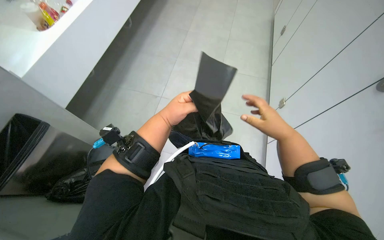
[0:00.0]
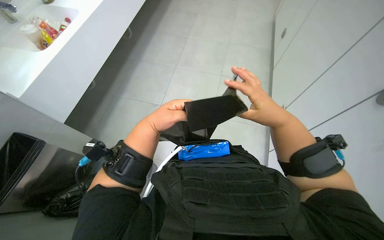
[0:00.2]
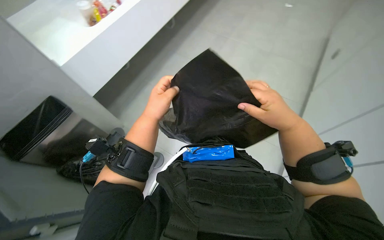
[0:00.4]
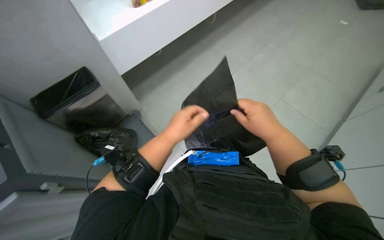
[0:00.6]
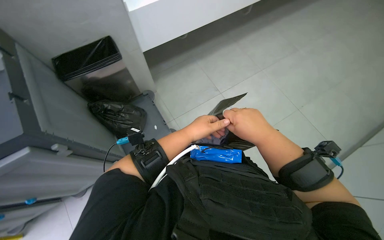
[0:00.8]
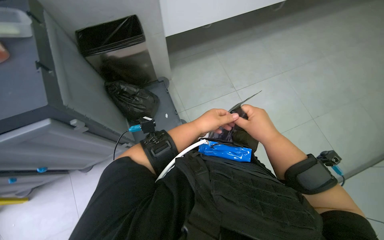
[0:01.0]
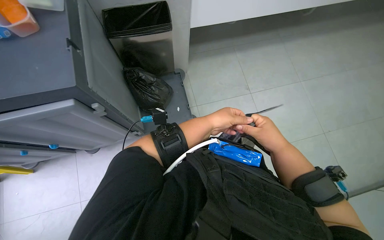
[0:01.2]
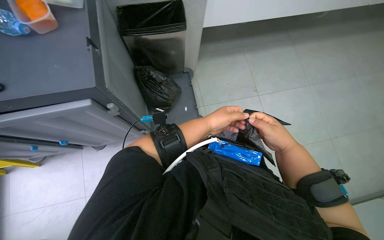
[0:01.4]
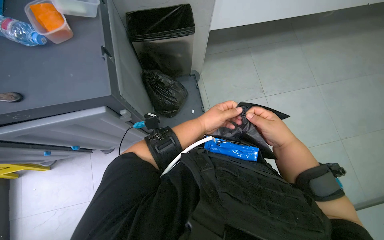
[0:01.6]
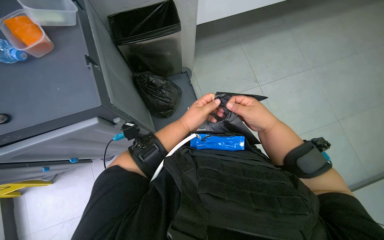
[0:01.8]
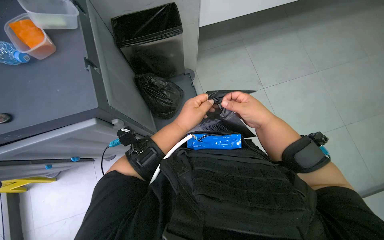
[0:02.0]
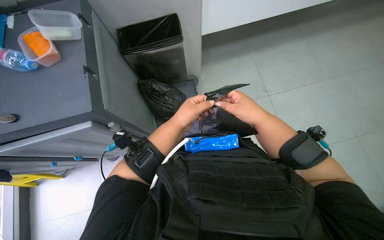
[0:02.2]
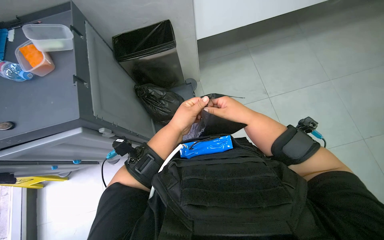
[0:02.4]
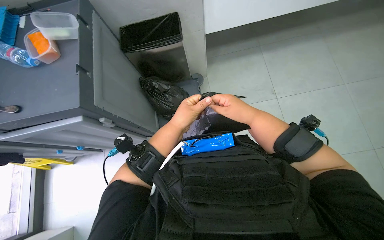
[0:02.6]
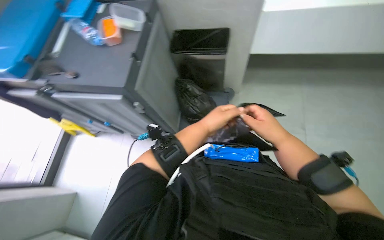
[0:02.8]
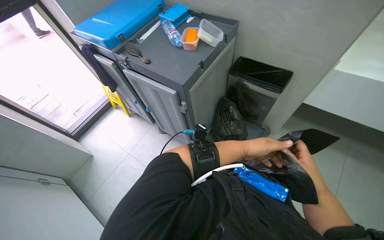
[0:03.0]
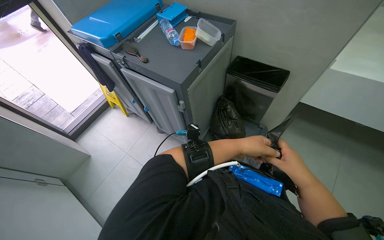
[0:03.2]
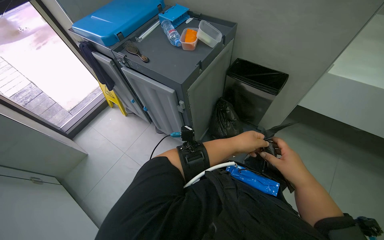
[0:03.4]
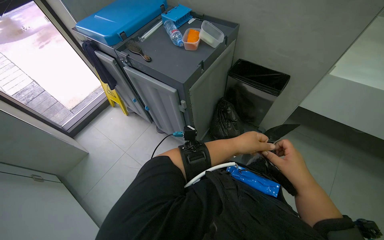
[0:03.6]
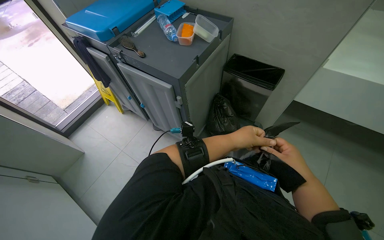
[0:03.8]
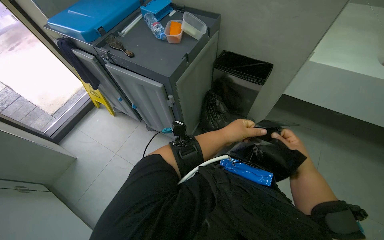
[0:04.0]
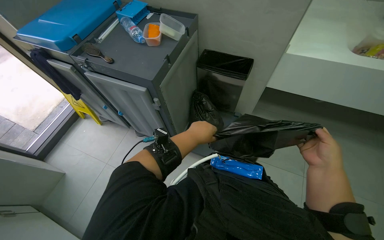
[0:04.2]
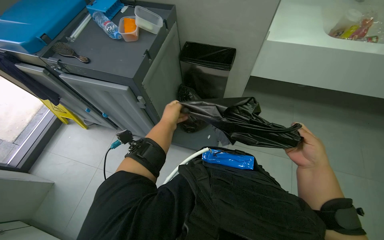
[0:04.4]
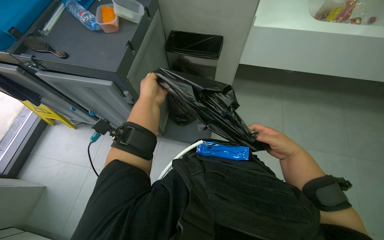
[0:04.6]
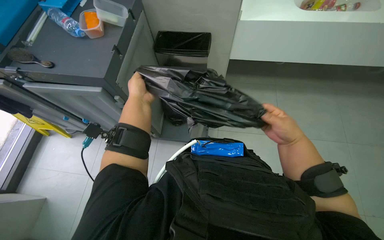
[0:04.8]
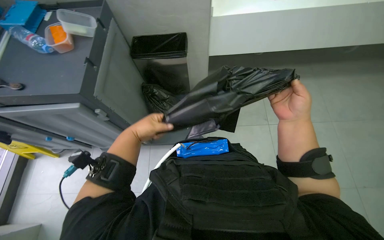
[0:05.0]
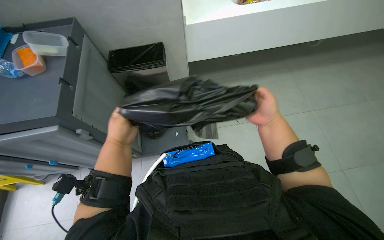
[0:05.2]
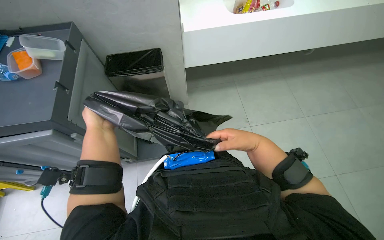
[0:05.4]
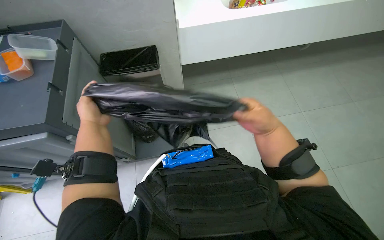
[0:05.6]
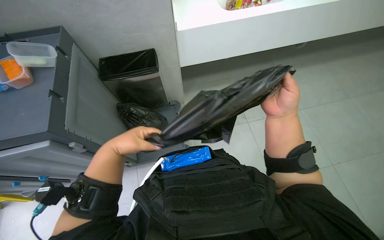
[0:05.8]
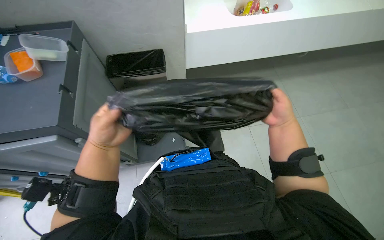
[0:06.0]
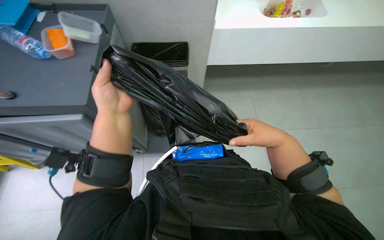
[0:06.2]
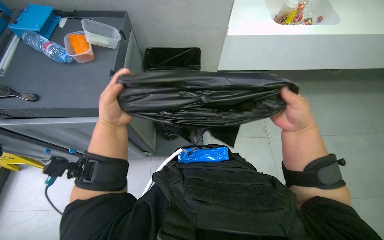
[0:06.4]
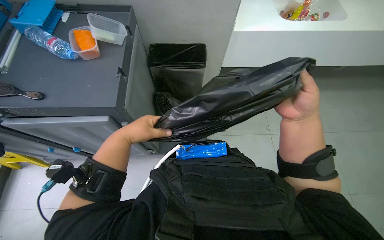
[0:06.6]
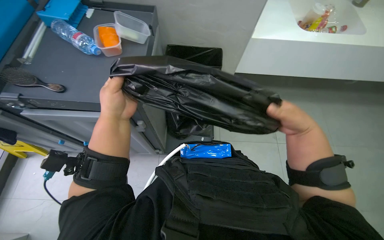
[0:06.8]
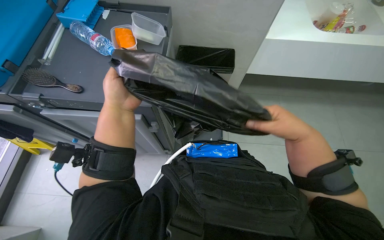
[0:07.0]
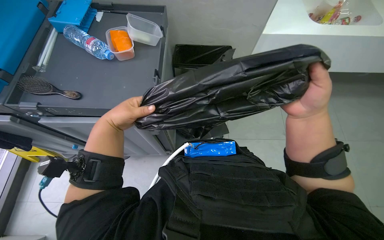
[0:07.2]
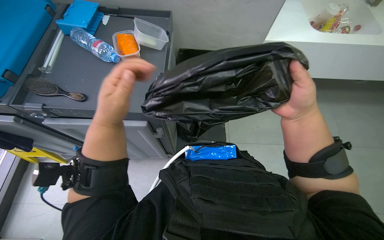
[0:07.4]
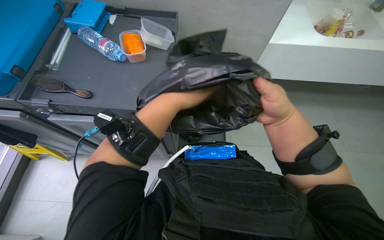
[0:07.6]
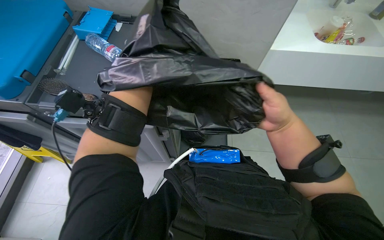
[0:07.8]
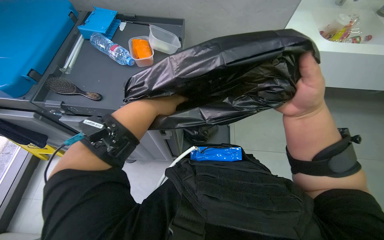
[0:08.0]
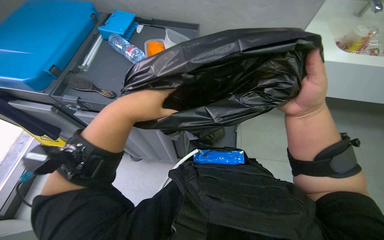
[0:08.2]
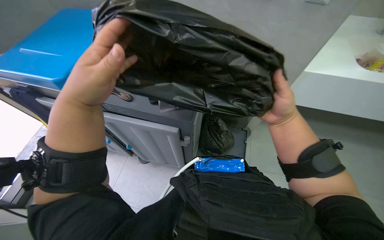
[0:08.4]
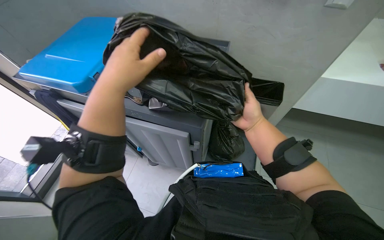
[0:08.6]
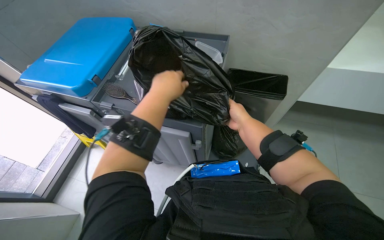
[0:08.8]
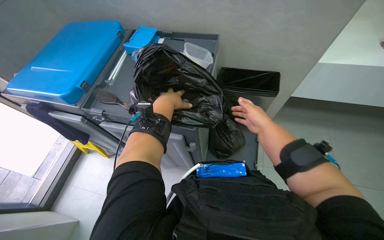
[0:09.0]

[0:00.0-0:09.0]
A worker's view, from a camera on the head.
Job: preparing cleaning supplies.
The whole recording: Preparing cleaning supplies. The worker takes out a cleaning cloth and prepares a new trash bag from the cart.
0:00.0 to 0:01.6: The head turns to the left by roughly 35 degrees.
0:01.6 to 0:03.0: The head rotates roughly 40 degrees to the left.
0:03.0 to 0:04.4: The wearer looks roughly 20 degrees further to the right. The left hand shifts roughly 15 cm to the left, while the right hand goes some 10 cm to the right.
0:04.4 to 0:06.0: The wearer looks roughly 25 degrees further to the right.
0:06.0 to 0:07.6: The head turns to the left by roughly 25 degrees. The left hand travels nearer to the camera by roughly 15 cm.
0:07.6 to 0:09.0: Both hands travel together farther from the camera, about 15 cm.

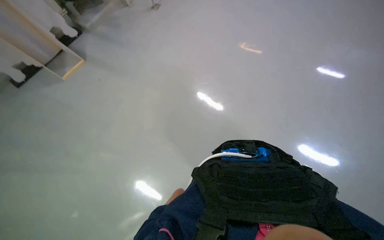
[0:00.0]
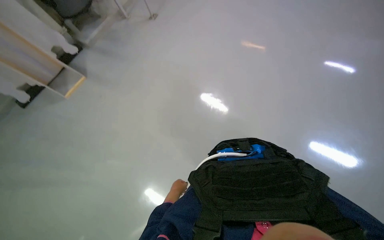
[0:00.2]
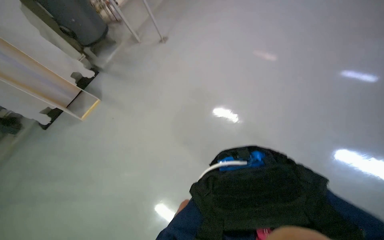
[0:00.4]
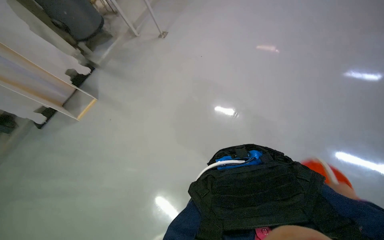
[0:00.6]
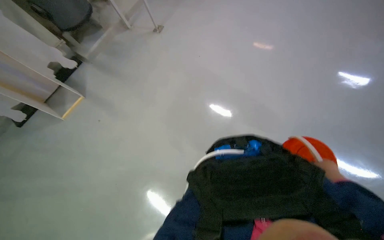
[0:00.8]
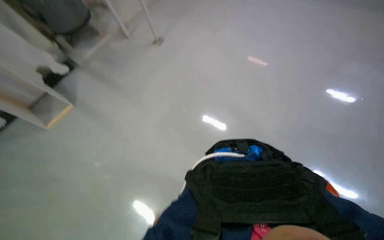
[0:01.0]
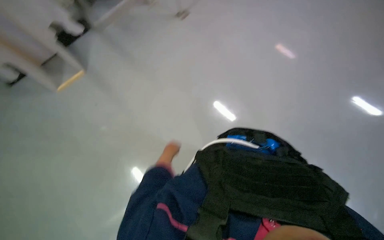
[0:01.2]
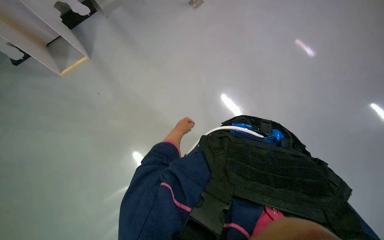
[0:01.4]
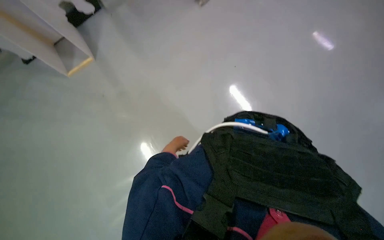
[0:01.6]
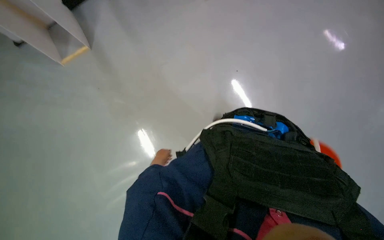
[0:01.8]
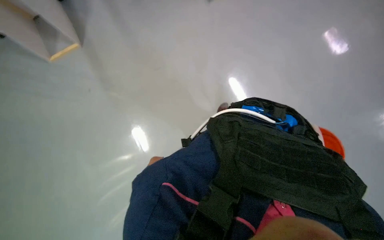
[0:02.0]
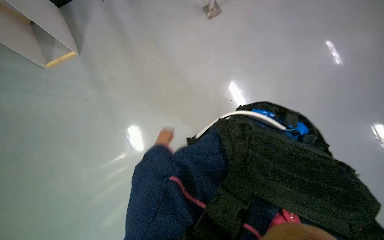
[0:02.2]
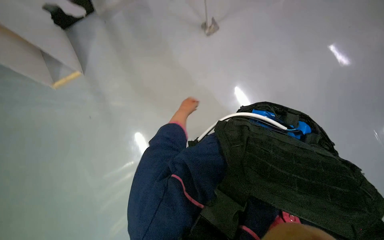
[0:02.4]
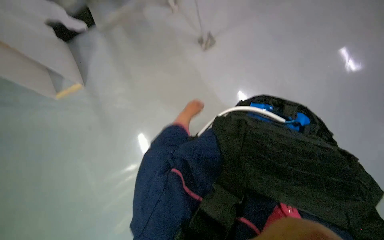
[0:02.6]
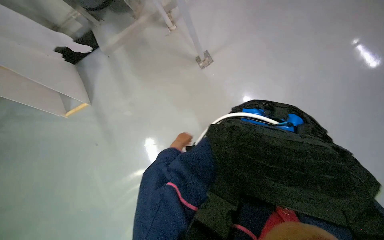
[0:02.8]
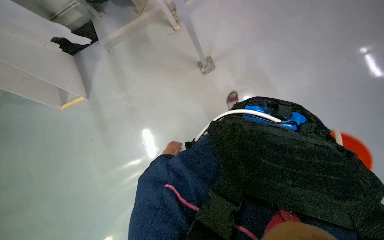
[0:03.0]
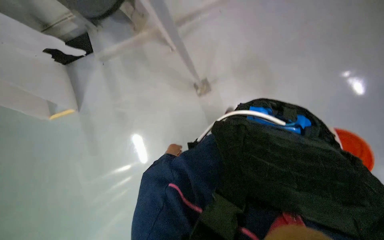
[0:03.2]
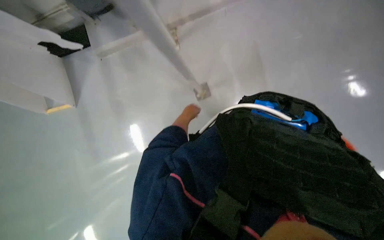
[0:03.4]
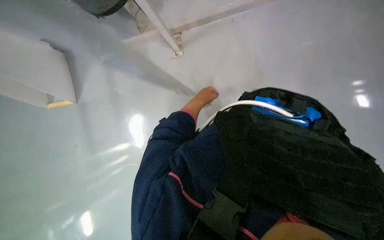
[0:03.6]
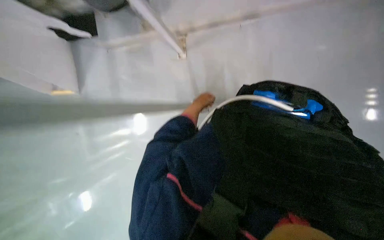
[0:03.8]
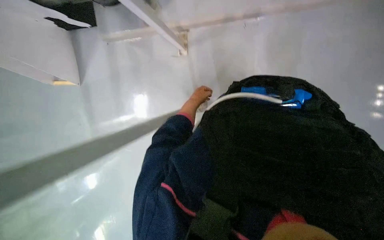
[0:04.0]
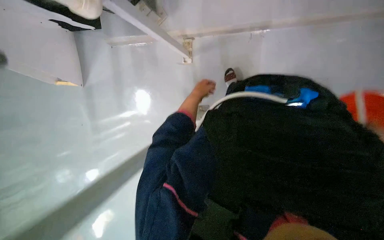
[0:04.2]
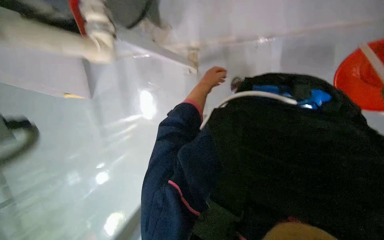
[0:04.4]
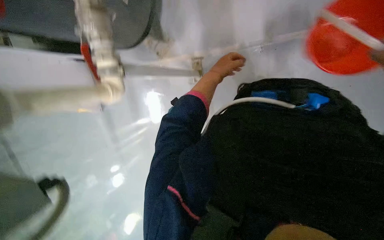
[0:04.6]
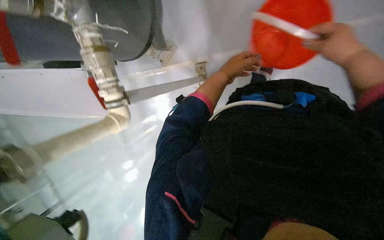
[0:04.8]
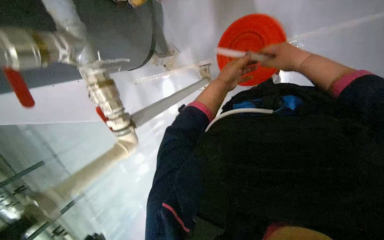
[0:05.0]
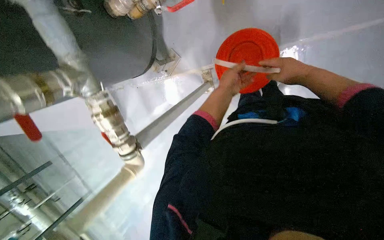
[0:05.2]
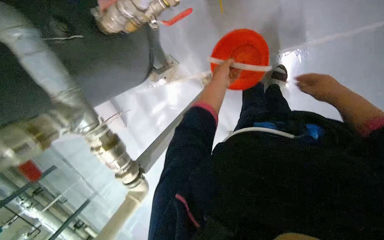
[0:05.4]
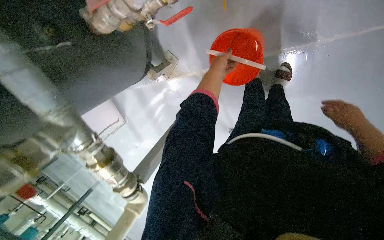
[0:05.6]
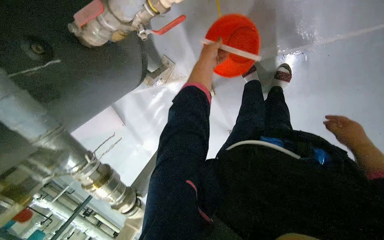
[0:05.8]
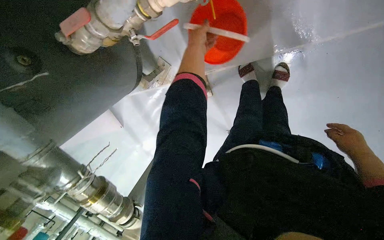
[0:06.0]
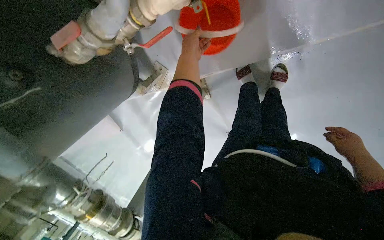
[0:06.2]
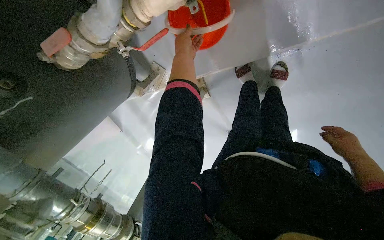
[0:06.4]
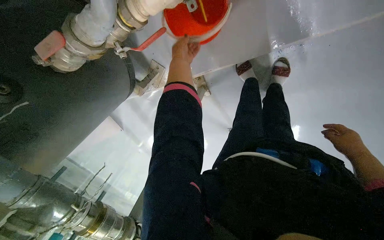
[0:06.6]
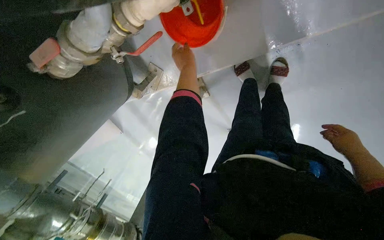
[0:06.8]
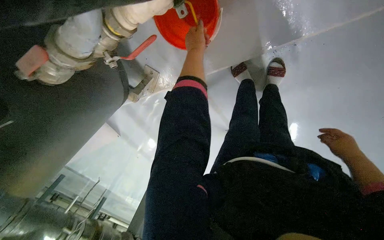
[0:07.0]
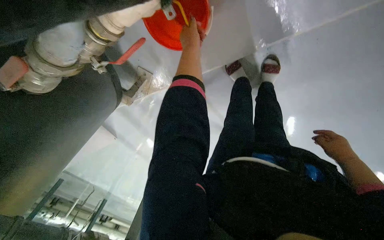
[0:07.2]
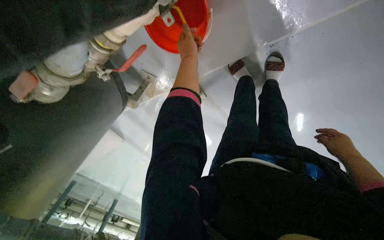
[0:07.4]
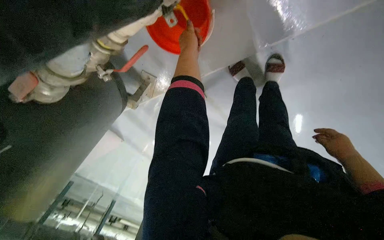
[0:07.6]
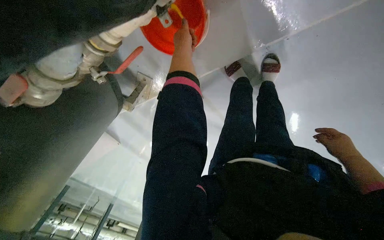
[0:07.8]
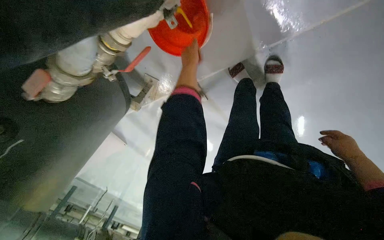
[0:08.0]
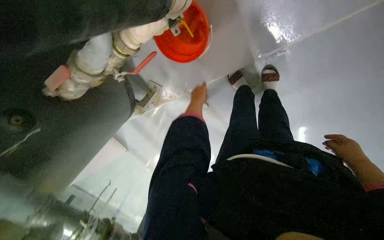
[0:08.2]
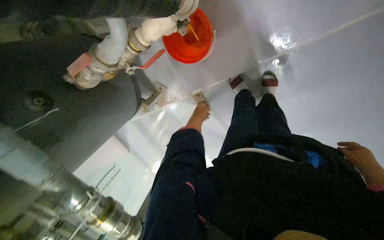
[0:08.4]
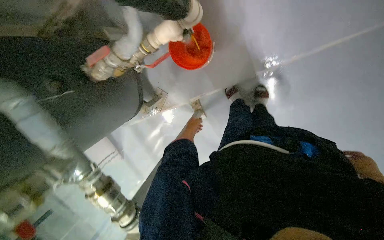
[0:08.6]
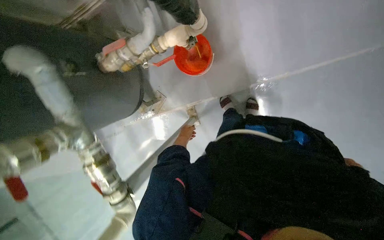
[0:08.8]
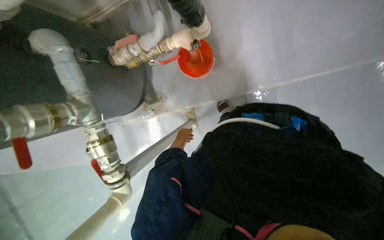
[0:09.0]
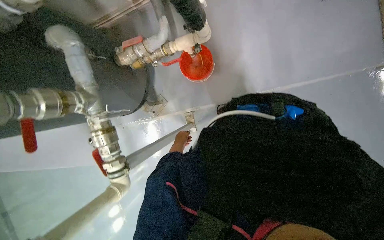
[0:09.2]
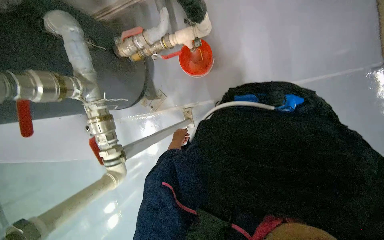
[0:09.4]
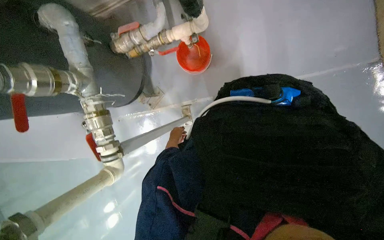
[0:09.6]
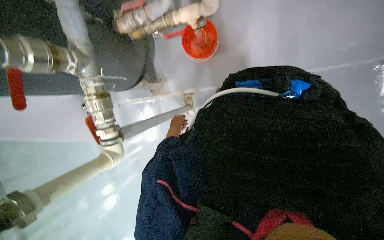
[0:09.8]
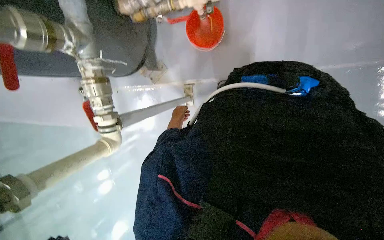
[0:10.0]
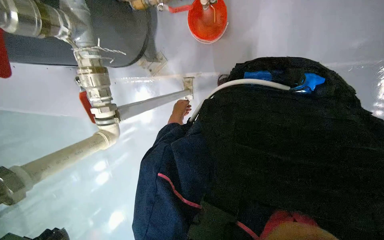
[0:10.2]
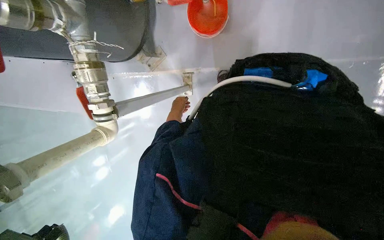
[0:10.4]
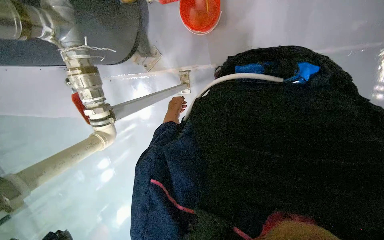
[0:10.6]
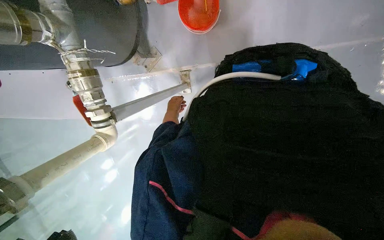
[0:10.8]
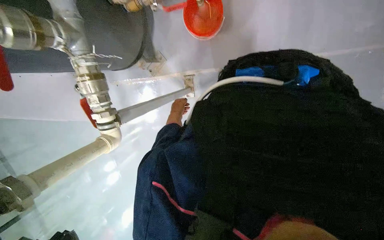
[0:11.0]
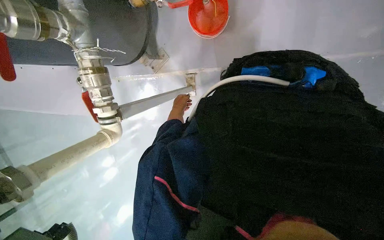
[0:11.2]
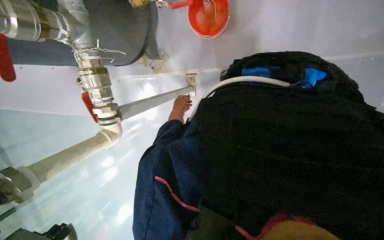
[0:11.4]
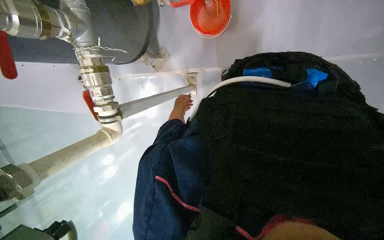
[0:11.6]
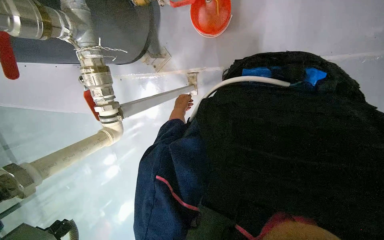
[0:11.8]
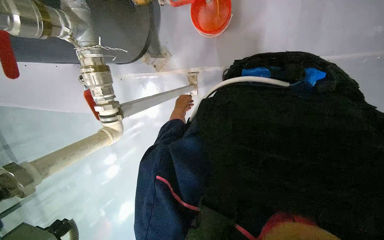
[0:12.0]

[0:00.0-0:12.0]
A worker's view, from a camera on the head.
Job: wiping surfaces.
The whole recording: Cleaning floor and pipes. The worker cleans the floor and pipes using a cloth and a brush, then prepares the mop for use.
0:04.4 to 0:06.0: The left hand heads up the picture, covering some 35 cm.
0:07.6 to 0:09.0: The wearer moves roughly 50 cm. The view tilts some 25 degrees upward.
